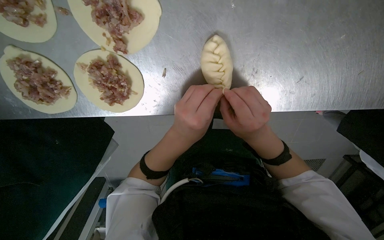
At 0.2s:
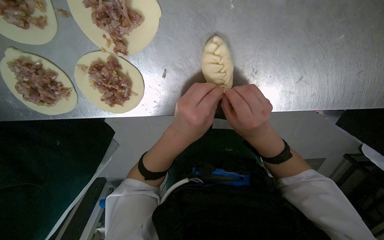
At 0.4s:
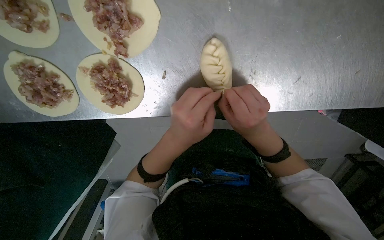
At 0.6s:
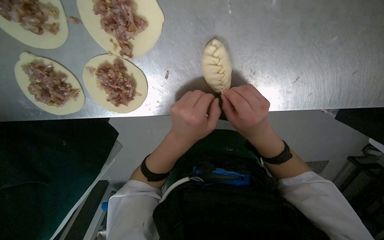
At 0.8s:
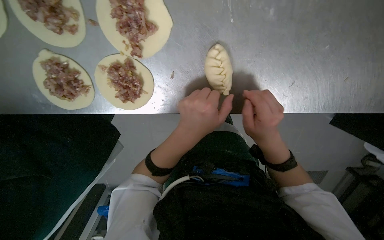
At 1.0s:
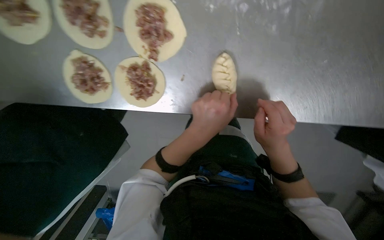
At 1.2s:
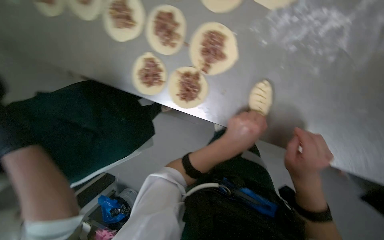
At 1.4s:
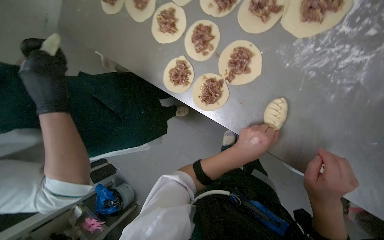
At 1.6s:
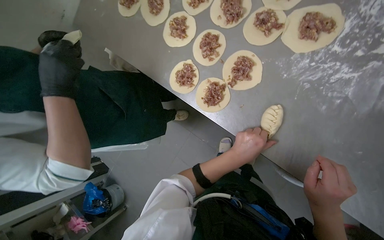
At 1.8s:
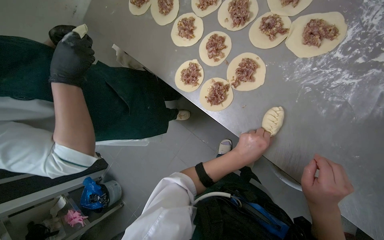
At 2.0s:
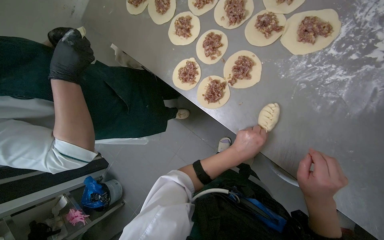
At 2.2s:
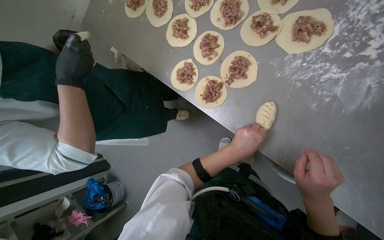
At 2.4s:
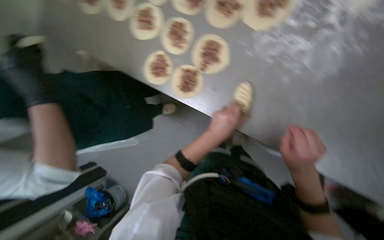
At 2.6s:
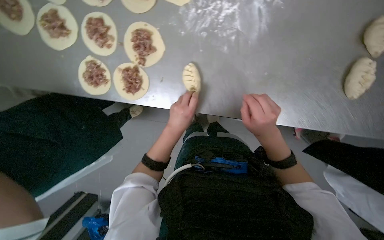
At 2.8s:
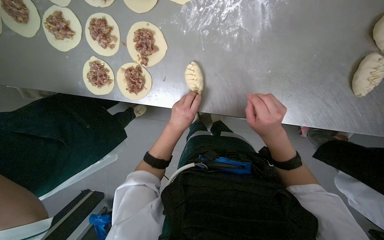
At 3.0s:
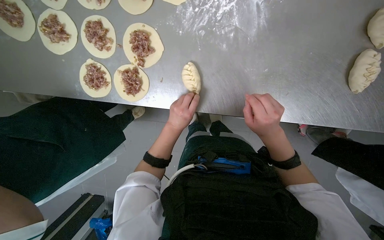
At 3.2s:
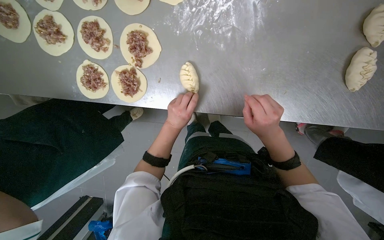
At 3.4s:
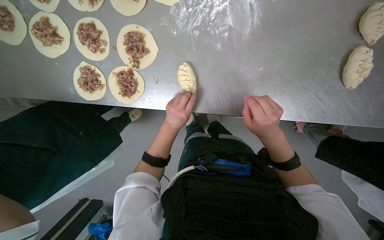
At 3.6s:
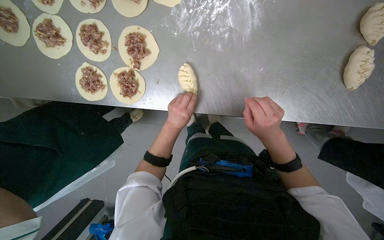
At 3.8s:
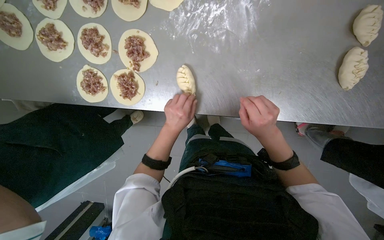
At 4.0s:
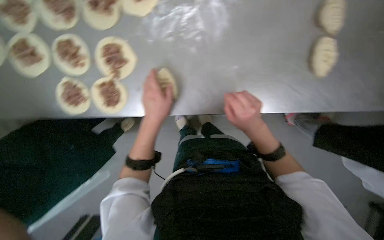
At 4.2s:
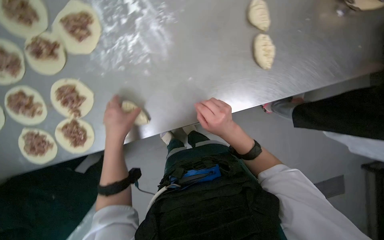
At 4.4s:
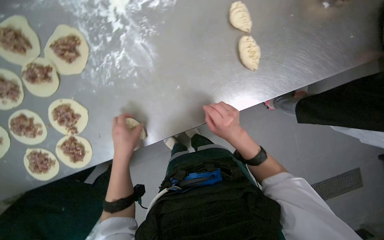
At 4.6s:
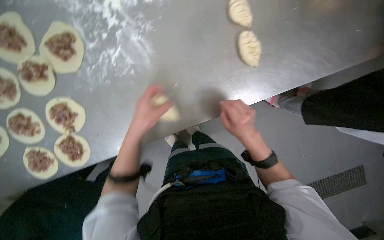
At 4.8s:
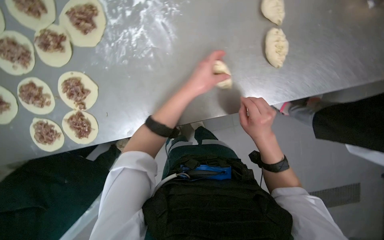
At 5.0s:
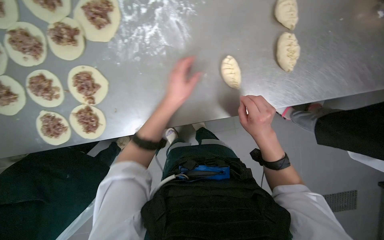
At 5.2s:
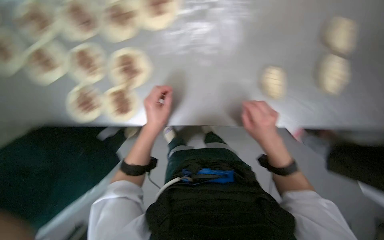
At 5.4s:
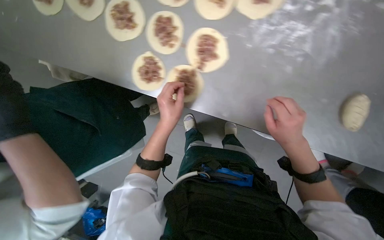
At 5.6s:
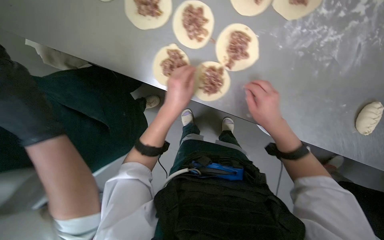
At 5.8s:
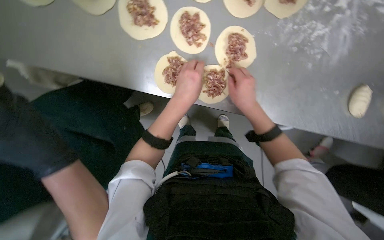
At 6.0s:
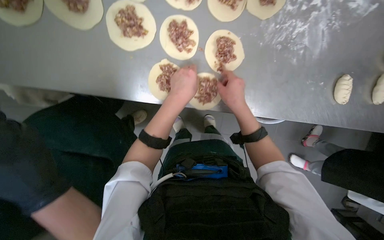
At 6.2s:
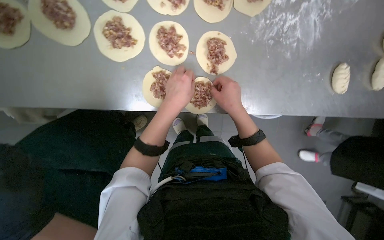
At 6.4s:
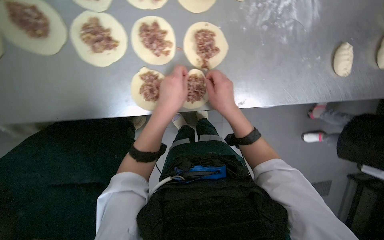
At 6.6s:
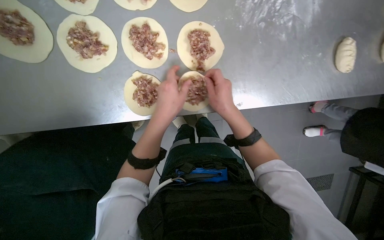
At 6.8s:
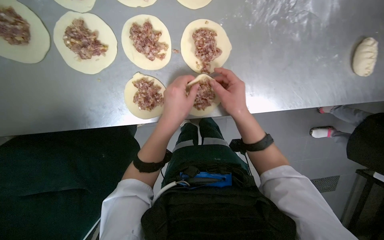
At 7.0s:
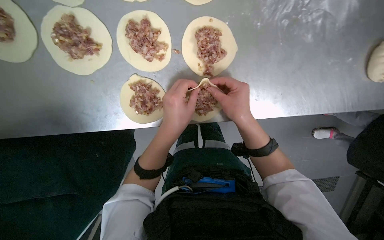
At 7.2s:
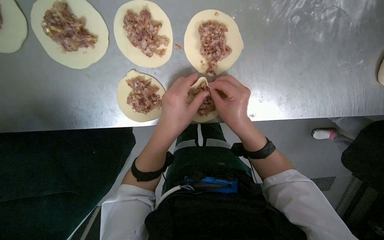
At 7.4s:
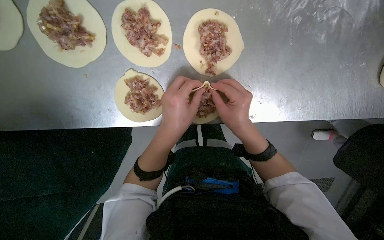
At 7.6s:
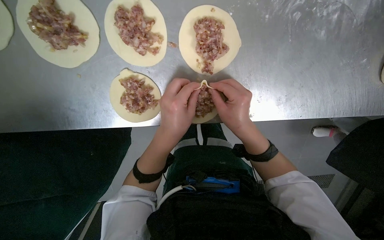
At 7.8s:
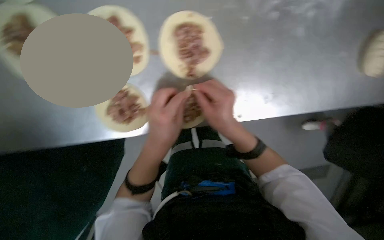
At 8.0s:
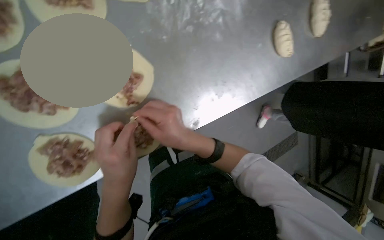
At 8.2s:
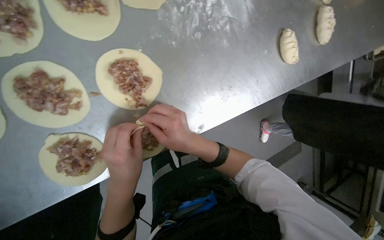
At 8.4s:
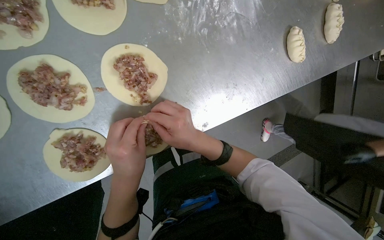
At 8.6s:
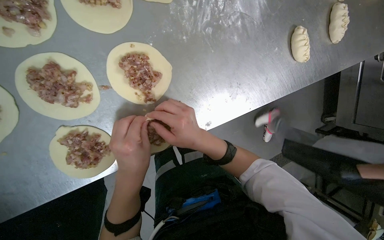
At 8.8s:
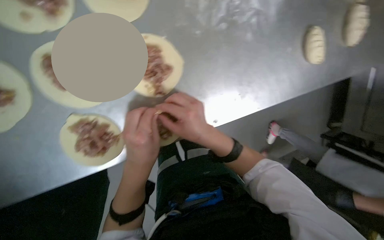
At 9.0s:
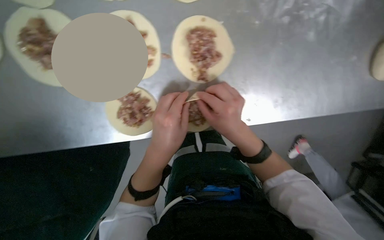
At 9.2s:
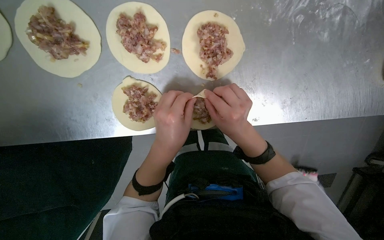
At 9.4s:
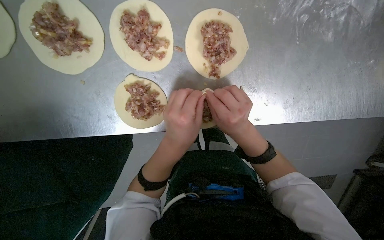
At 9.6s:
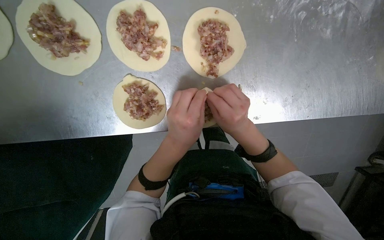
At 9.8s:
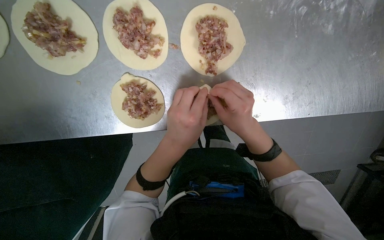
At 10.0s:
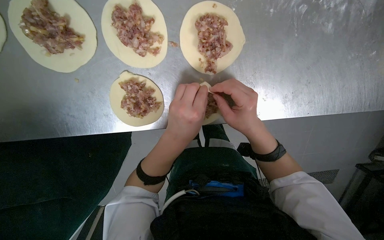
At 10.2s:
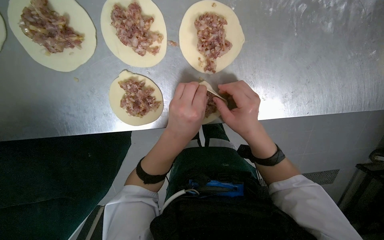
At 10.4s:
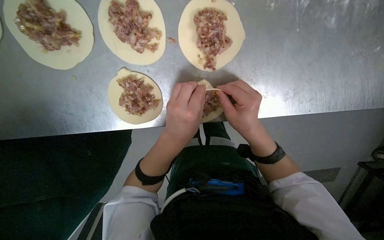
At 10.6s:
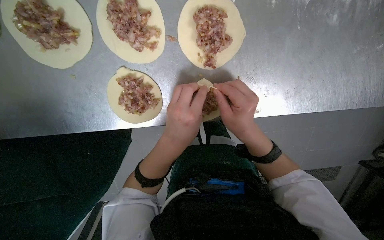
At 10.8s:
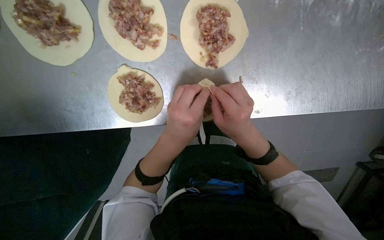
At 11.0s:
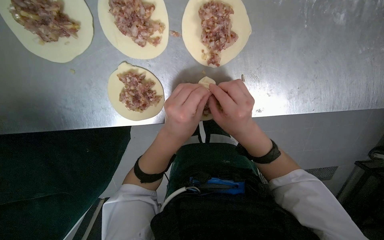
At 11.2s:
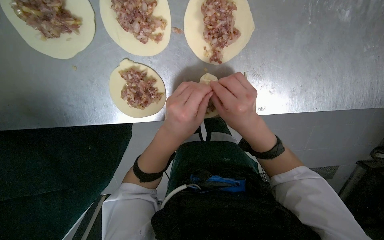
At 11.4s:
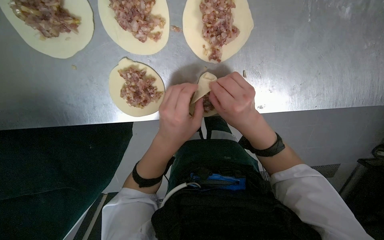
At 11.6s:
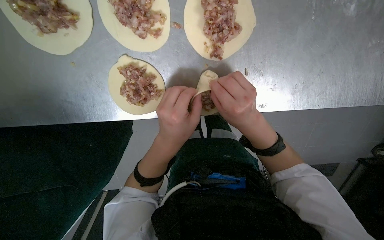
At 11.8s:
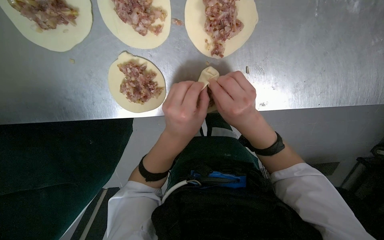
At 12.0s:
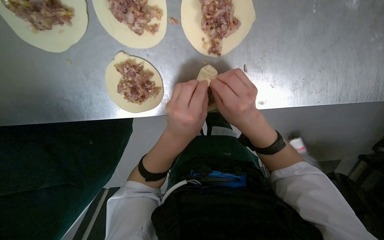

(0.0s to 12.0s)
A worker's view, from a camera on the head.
Job: preparing food.
The whole recording: Sealing meat-filled dumplings. The worker continues sealing meat-filled dough circles, pinching the edges to form a braided pattern.
0.0s - 1.6s: The wearer looks about 35 degrees further upward. The scene rotates clockwise by approximately 35 degrees.
1.6s - 3.0s: The scene rotates counterclockwise by about 30 degrees.
3.0s - 4.4s: The scene turns about 30 degrees counterclockwise in the picture.
4.4s - 6.0s: The right hand goes some 10 cm up the picture. Meanwhile the left hand is displaced nearer to the camera by roughly 10 cm.
6.0s - 7.6s: The camera pitches downward, by approximately 15 degrees.
9.0s - 12.0s: The hands work in one place, with small movements.

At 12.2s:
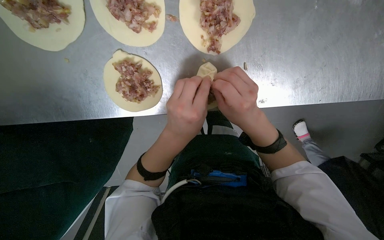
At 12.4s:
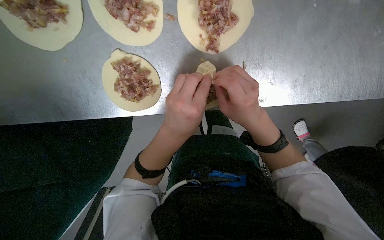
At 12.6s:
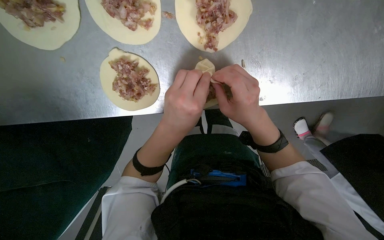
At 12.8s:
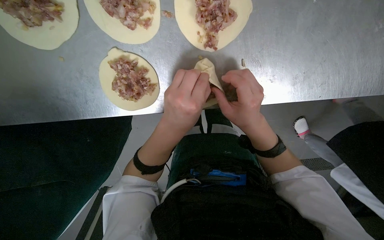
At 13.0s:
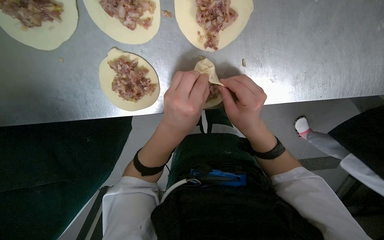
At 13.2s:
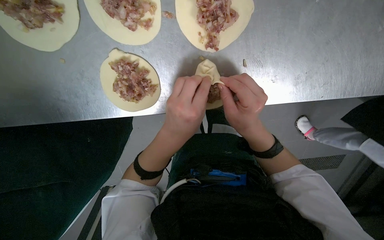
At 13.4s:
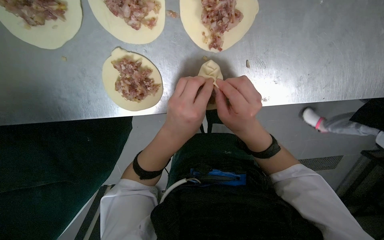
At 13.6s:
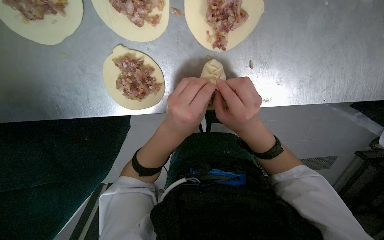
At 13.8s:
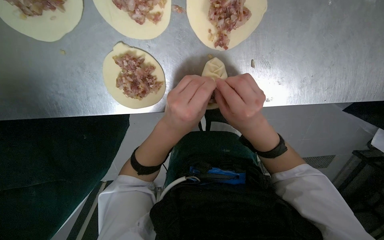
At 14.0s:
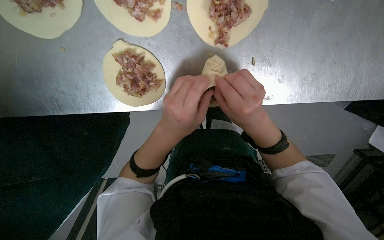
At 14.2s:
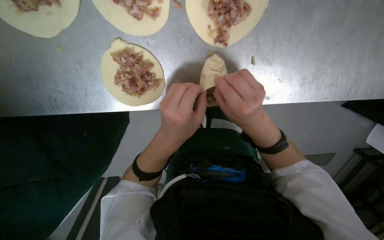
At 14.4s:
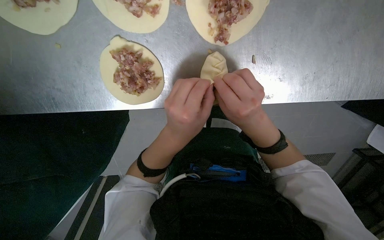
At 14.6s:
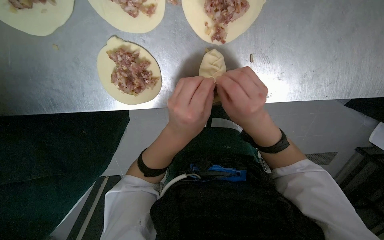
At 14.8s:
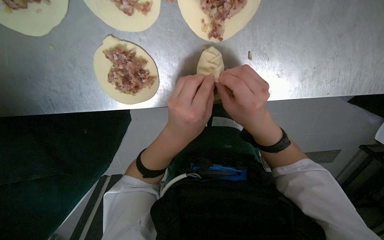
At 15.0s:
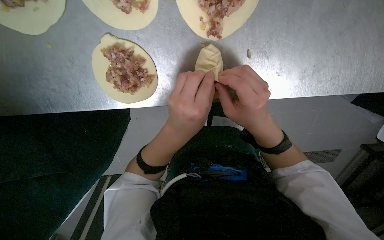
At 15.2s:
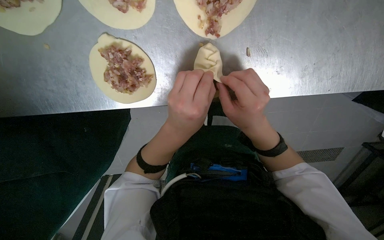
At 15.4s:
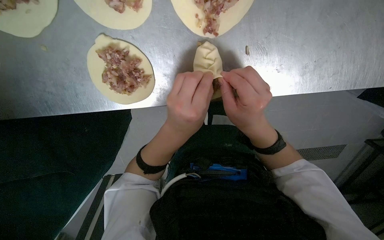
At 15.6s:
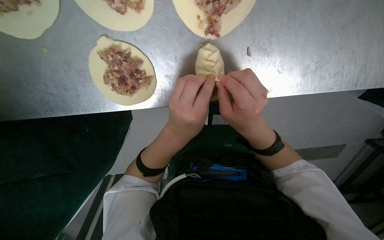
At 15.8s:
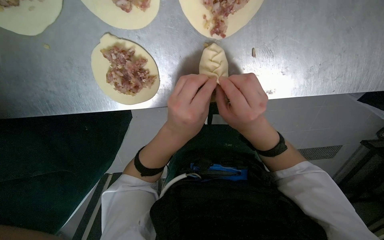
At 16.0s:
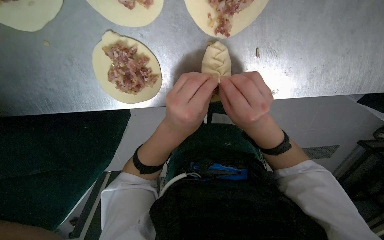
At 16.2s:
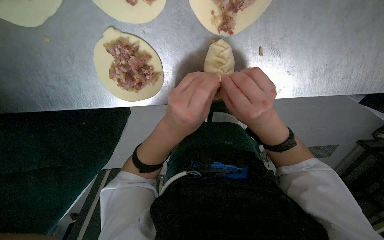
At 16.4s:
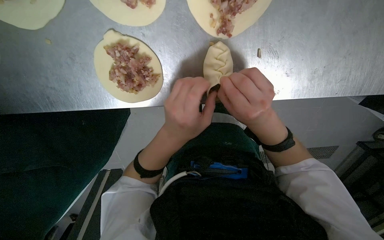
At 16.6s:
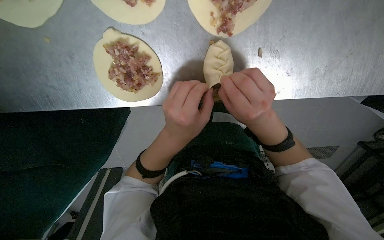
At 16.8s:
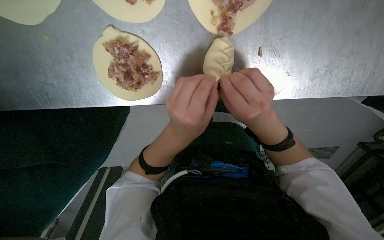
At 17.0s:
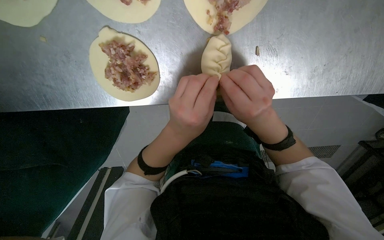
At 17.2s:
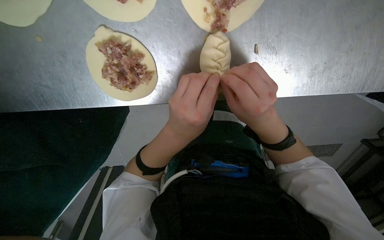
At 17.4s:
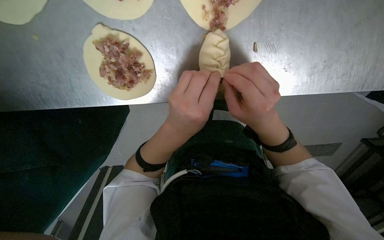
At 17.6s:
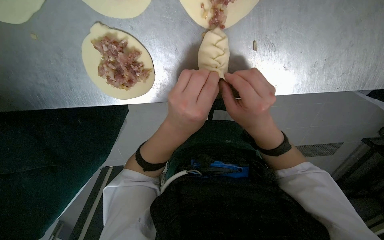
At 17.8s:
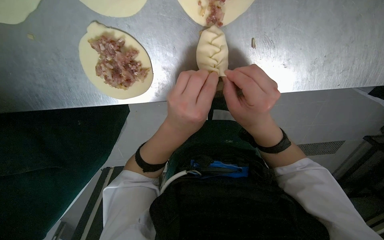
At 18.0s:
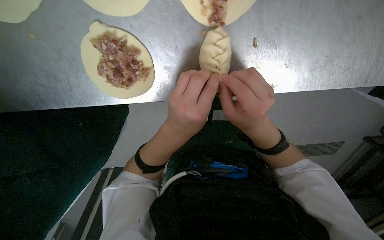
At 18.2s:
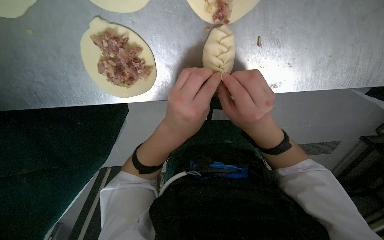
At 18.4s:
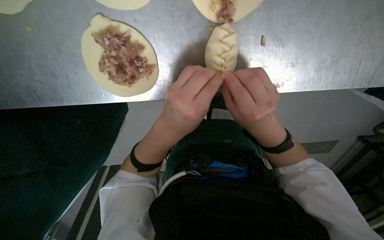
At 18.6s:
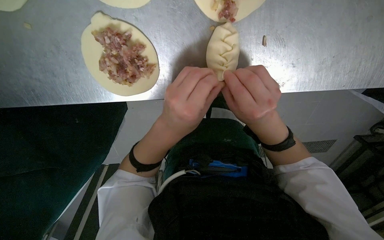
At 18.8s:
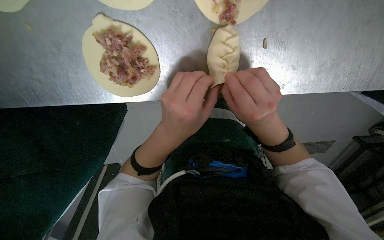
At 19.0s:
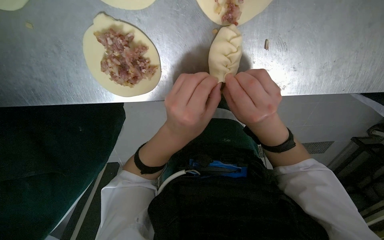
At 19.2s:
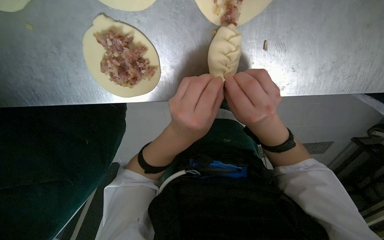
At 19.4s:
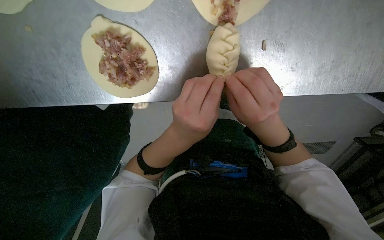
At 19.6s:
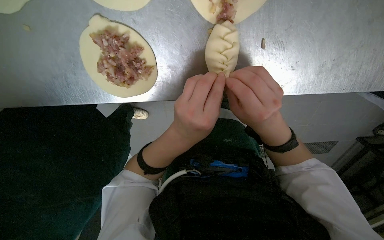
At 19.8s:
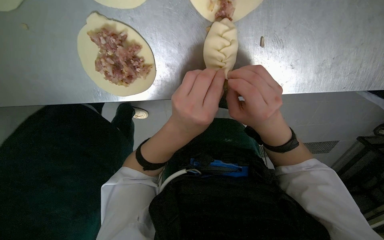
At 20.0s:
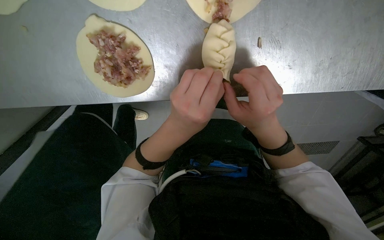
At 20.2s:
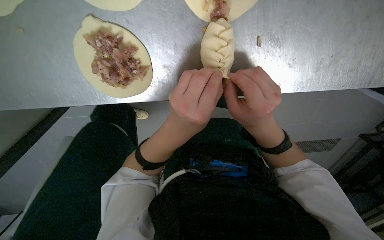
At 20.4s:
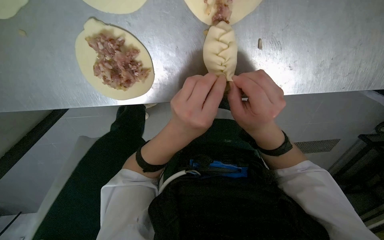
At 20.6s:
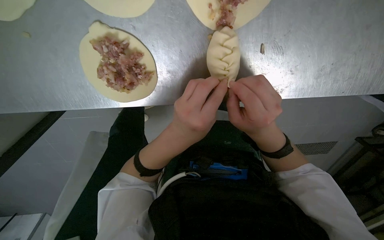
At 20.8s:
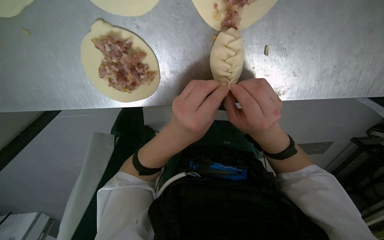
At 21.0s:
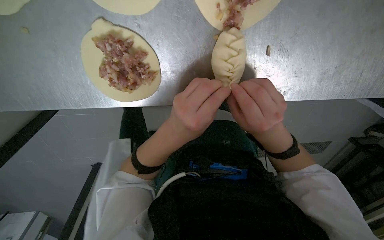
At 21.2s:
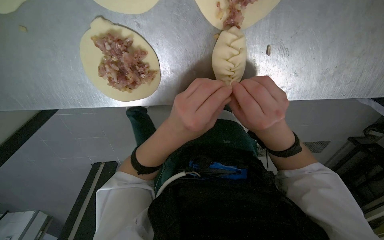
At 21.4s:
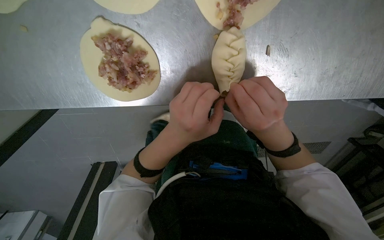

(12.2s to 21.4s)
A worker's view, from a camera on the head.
Job: preparing food.
The whole recording: Sealing meat-filled dumplings. The worker continues sealing meat-filled dough circles, pinching the edges to form a braided pattern.
12.2s - 21.4s: The hands make small movements and keep their place.
